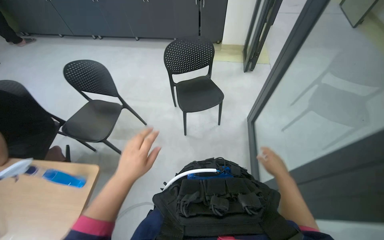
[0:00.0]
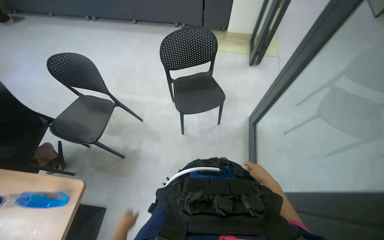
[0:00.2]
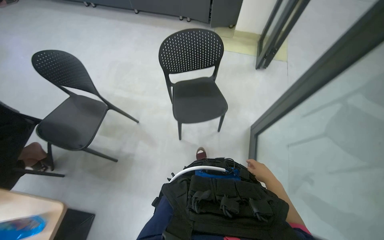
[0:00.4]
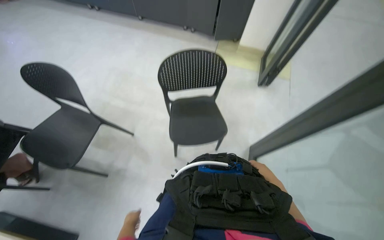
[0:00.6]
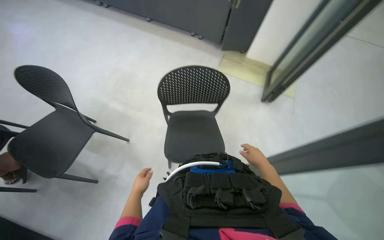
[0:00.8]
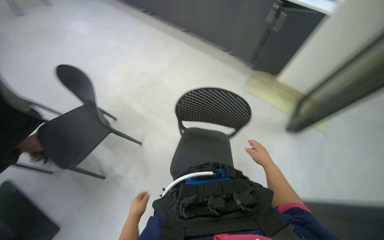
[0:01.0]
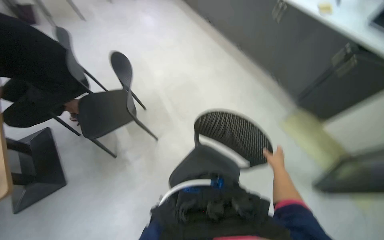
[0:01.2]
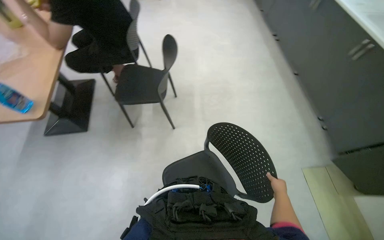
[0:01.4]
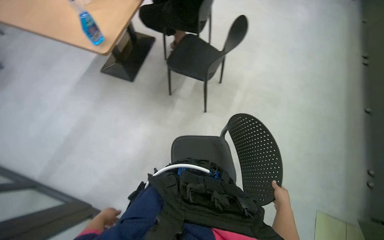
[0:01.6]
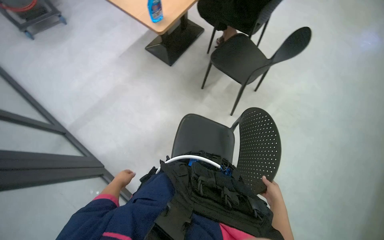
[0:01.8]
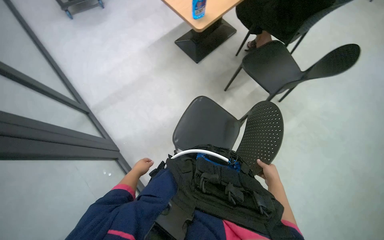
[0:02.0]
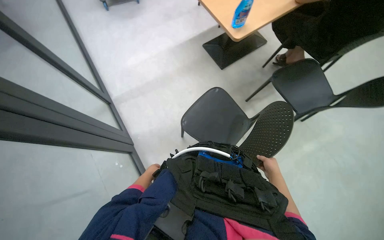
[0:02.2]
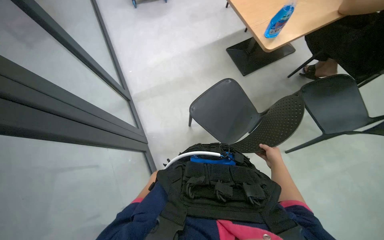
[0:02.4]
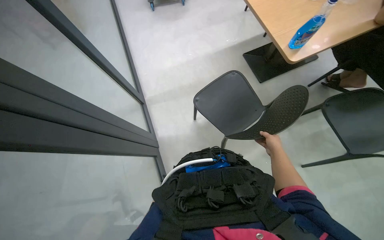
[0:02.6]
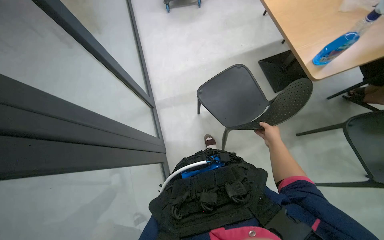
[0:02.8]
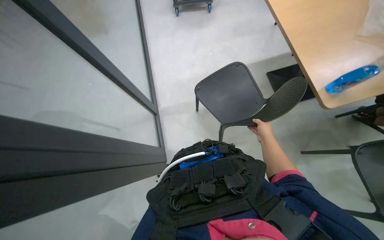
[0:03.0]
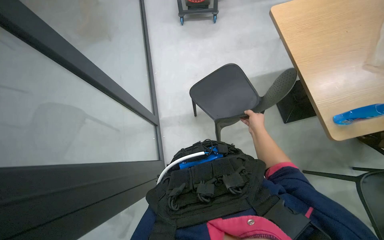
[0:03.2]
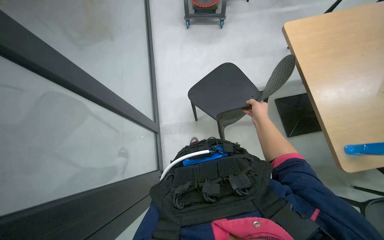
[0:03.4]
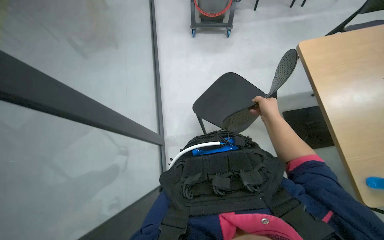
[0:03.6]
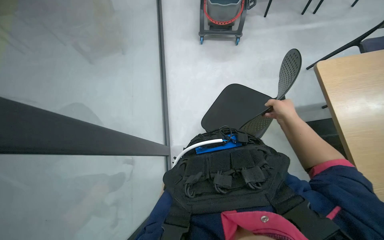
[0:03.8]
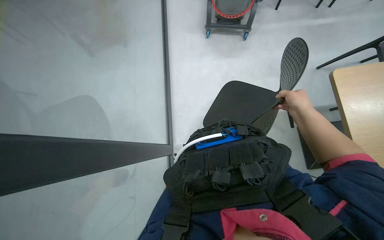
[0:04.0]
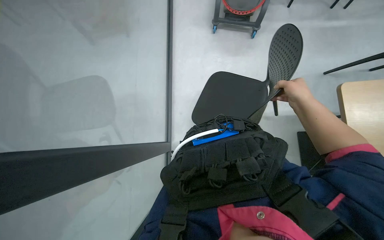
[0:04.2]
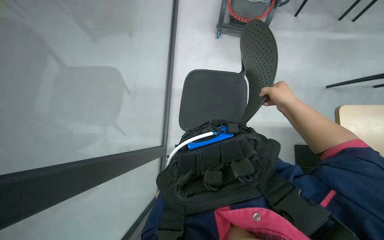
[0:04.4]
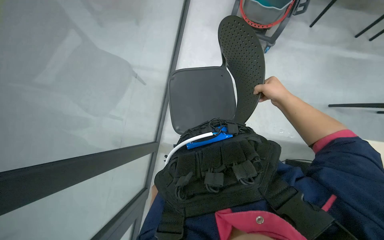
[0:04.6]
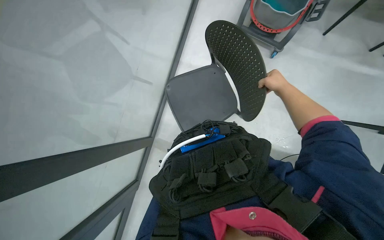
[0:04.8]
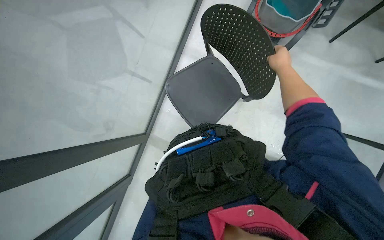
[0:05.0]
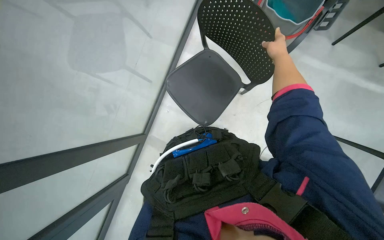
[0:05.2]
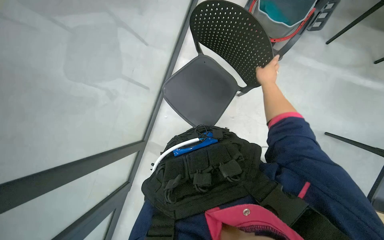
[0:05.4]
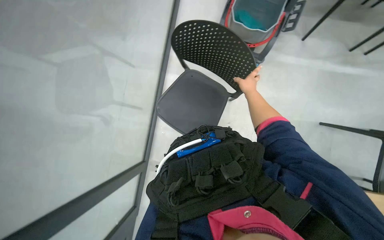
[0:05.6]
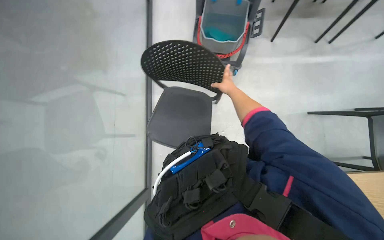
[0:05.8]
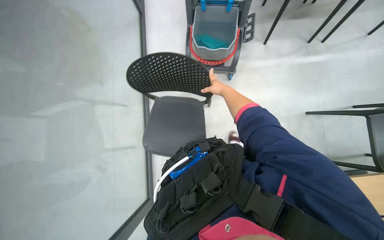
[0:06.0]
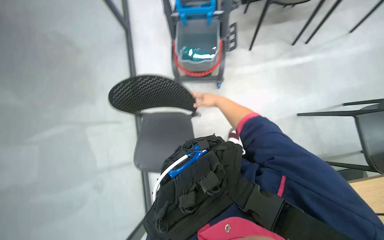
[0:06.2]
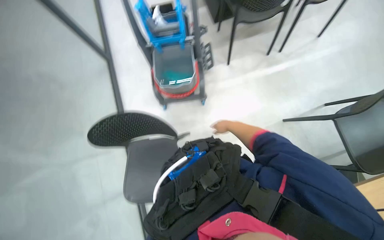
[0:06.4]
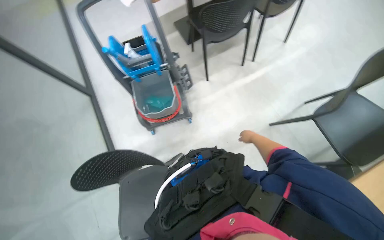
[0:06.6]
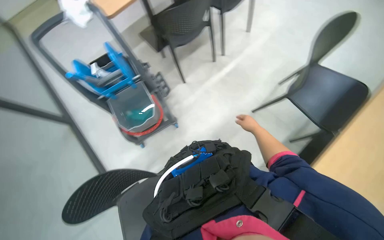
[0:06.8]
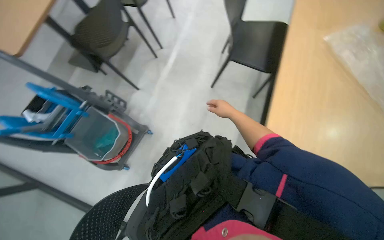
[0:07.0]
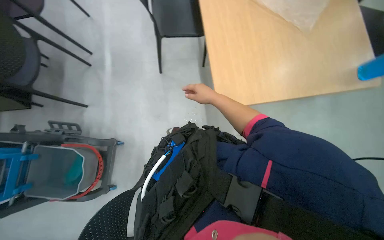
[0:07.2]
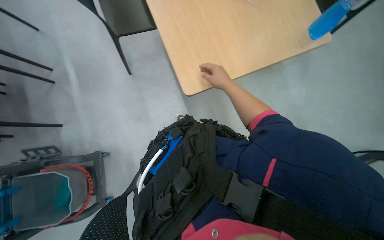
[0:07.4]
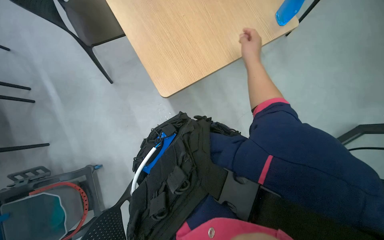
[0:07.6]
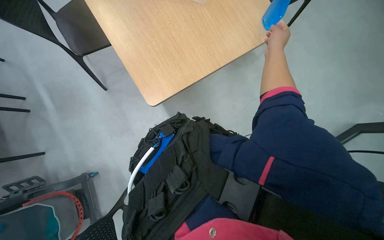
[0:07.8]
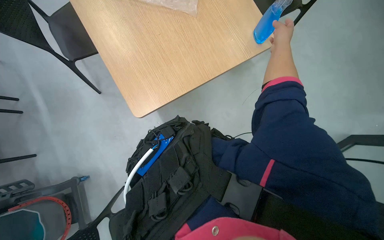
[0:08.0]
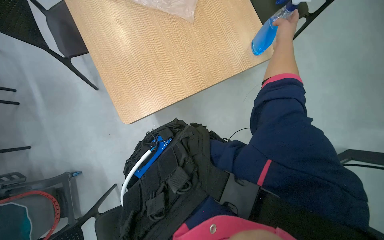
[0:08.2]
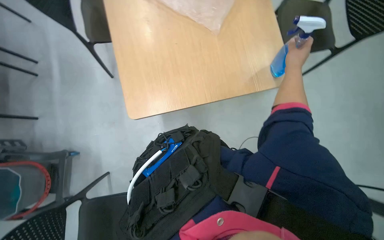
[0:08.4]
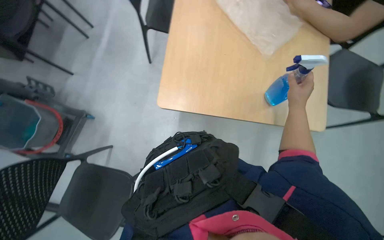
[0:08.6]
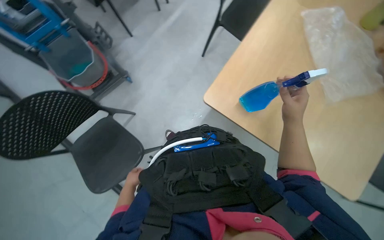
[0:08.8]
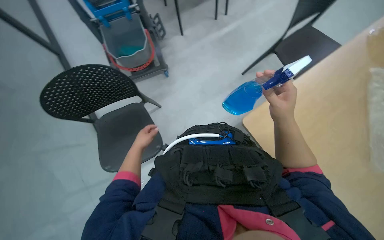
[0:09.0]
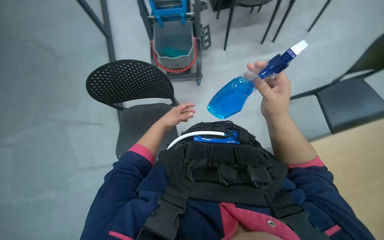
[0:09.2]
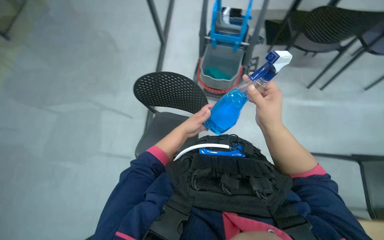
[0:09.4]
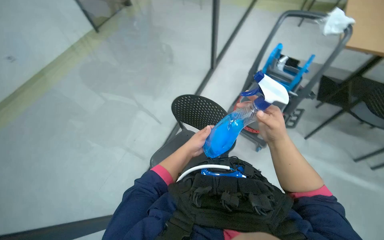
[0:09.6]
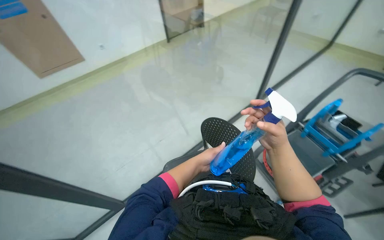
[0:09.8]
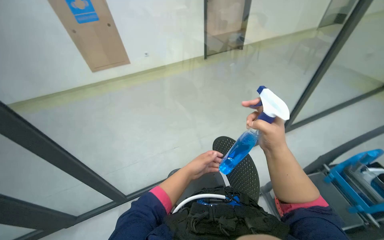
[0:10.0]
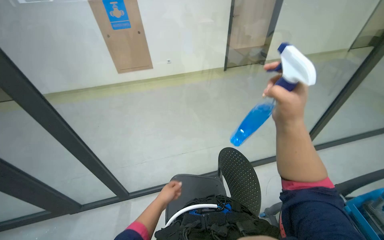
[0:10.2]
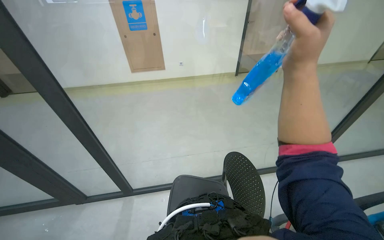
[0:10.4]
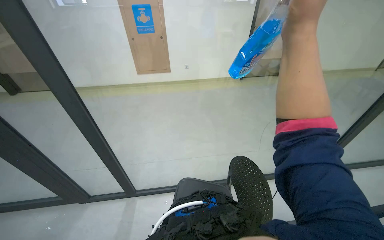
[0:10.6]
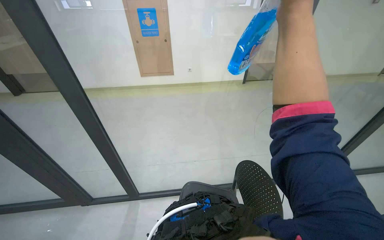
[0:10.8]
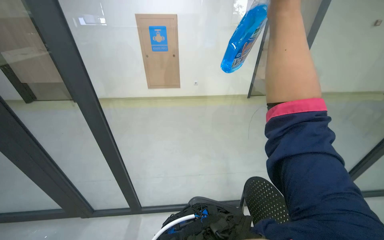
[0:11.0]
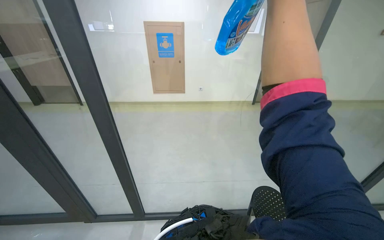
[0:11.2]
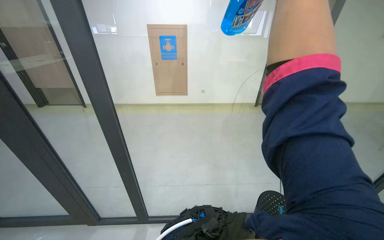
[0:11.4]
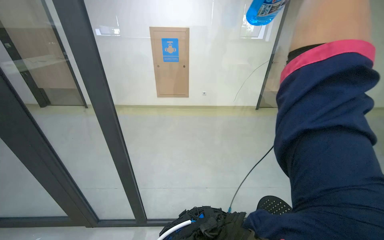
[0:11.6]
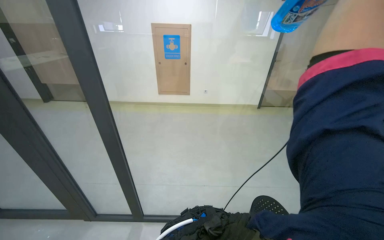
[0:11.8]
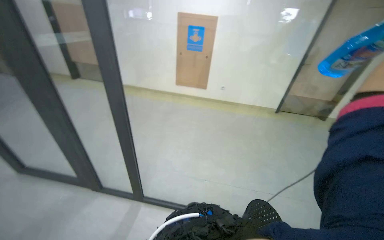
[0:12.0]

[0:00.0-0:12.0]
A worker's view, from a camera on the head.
Job: cleaning windows.
The whole recording: Cleaning glass partition. The worker wrings a cloth, then uses it and a spray bottle to clean the glass partition and nearby chairs.
0:00.0 to 0:01.6: The camera travels approximately 80 cm. The wearer's head swings some 100 degrees to the left.
0:01.6 to 0:03.0: The head turns to the left by roughly 70 degrees.
0:03.0 to 0:04.4: The view pans to the left by about 20 degrees. The right hand travels up the picture by roughly 10 cm.
0:04.4 to 0:06.0: The view tilts roughly 20 degrees upward.
0:06.0 to 0:07.6: The head turns to the right by approximately 100 degrees.
0:07.6 to 0:09.0: The wearer's head swings approximately 80 degrees to the left.
0:09.0 to 0:10.4: The wearer looks approximately 60 degrees further to the left. The camera pitches upward, by some 20 degrees.
0:10.4 to 0:12.0: The wearer's head swings about 20 degrees to the left.

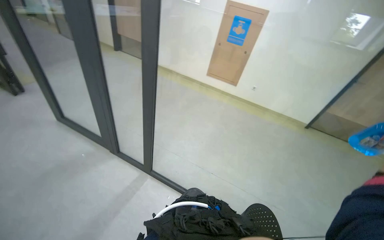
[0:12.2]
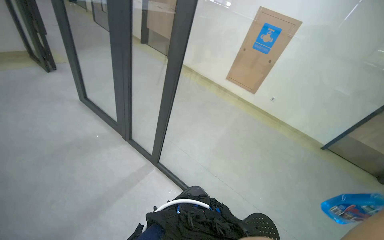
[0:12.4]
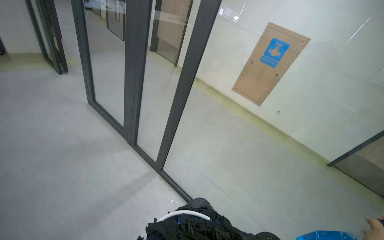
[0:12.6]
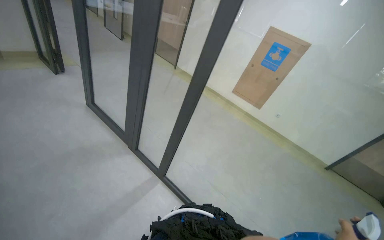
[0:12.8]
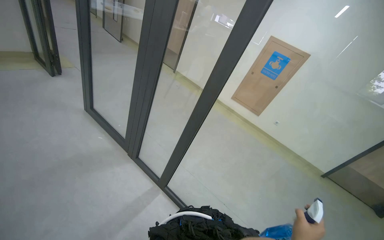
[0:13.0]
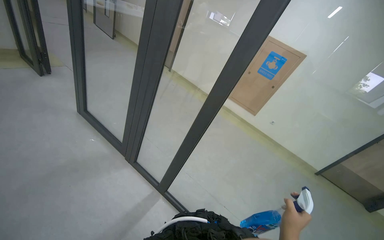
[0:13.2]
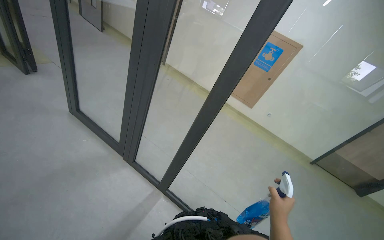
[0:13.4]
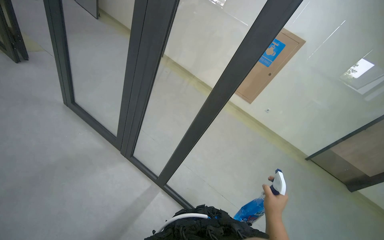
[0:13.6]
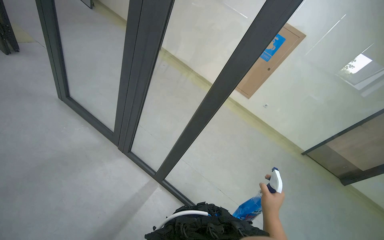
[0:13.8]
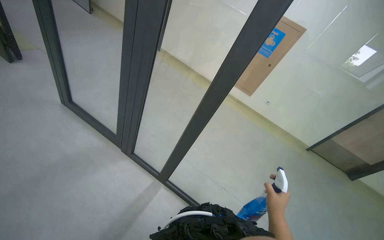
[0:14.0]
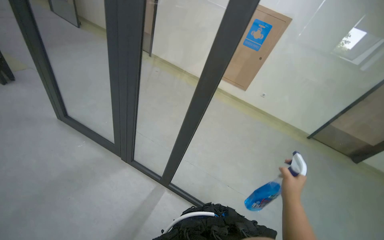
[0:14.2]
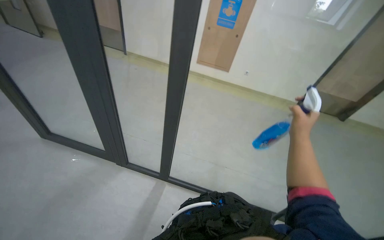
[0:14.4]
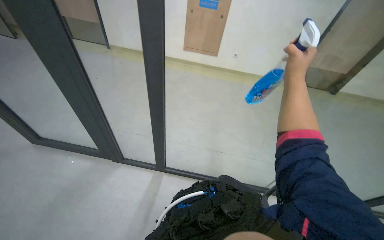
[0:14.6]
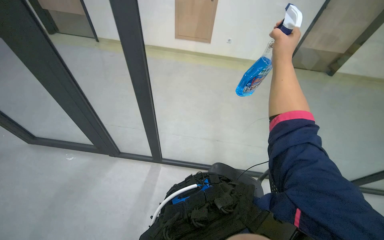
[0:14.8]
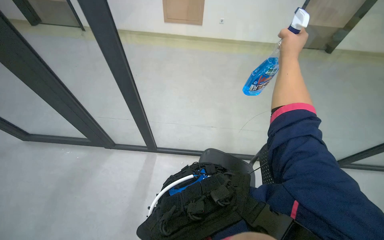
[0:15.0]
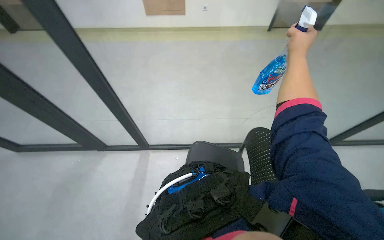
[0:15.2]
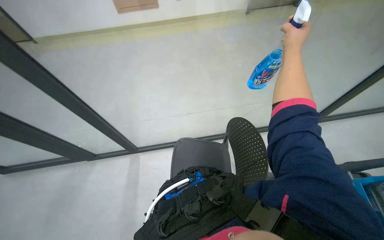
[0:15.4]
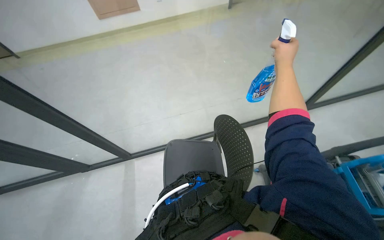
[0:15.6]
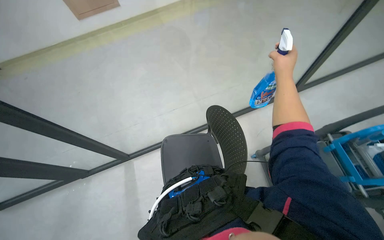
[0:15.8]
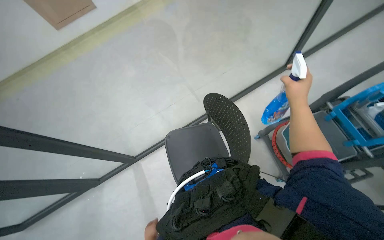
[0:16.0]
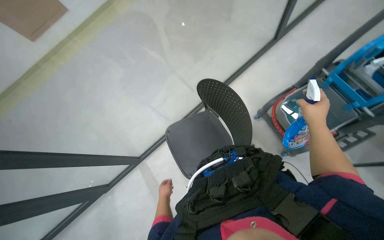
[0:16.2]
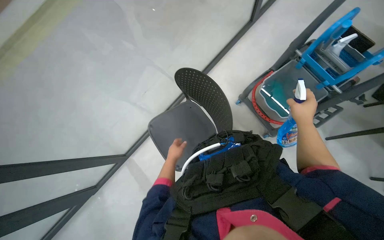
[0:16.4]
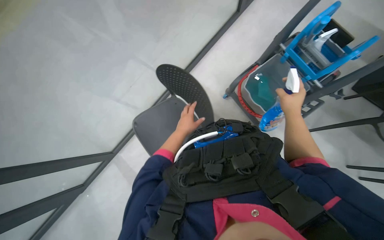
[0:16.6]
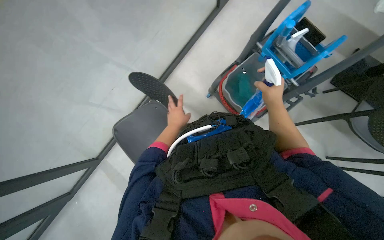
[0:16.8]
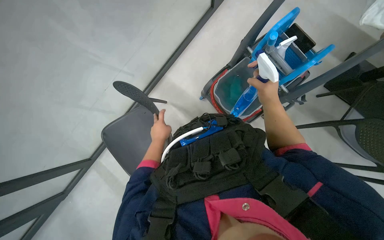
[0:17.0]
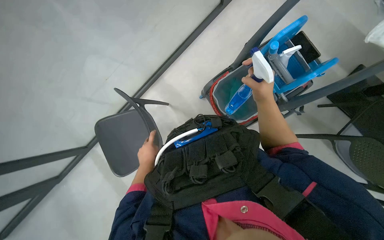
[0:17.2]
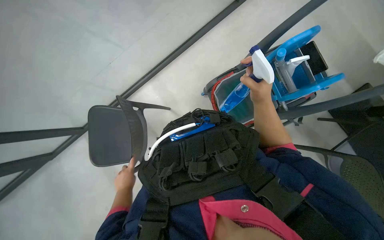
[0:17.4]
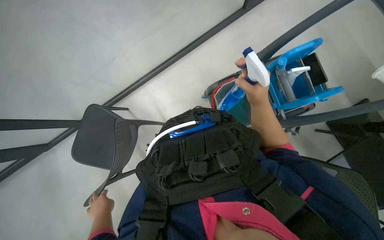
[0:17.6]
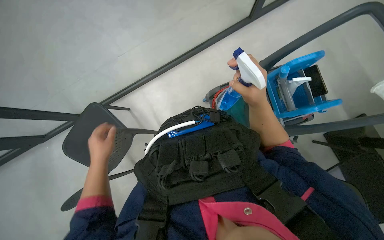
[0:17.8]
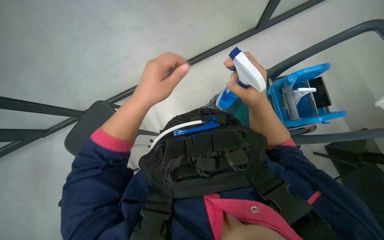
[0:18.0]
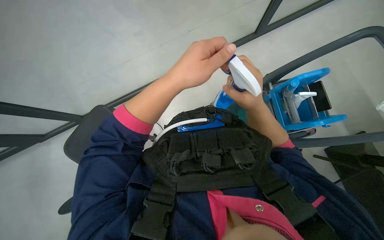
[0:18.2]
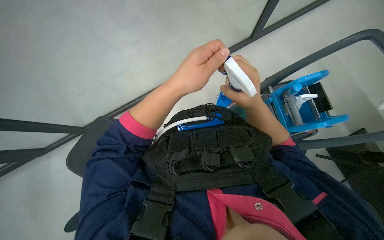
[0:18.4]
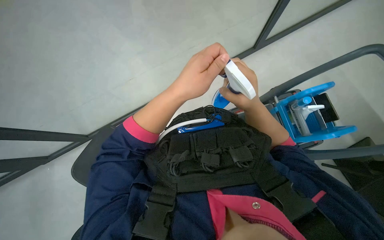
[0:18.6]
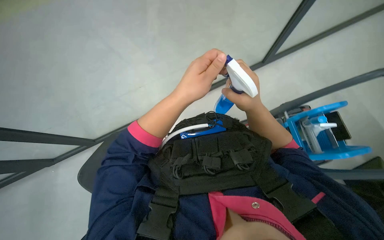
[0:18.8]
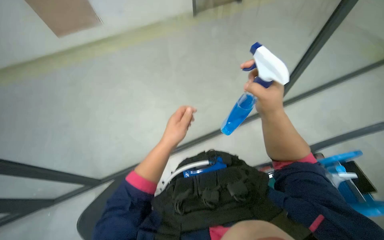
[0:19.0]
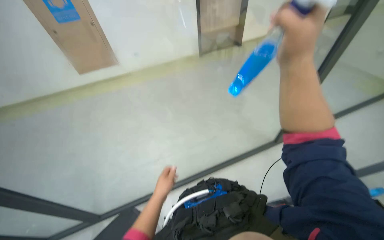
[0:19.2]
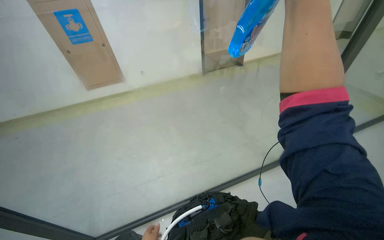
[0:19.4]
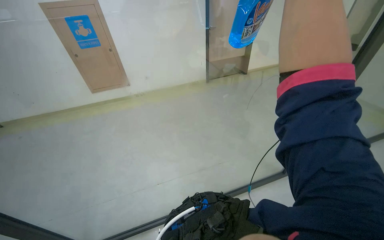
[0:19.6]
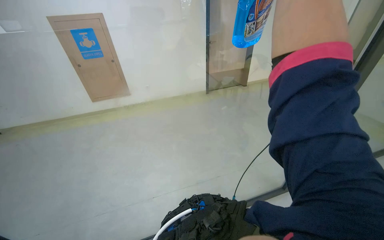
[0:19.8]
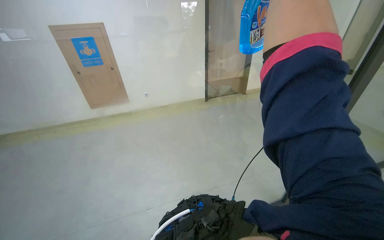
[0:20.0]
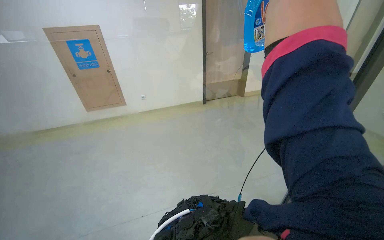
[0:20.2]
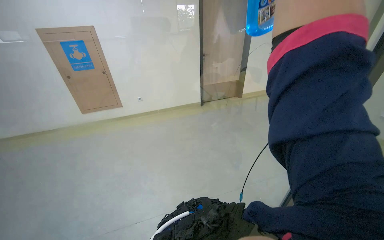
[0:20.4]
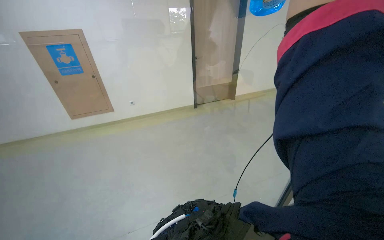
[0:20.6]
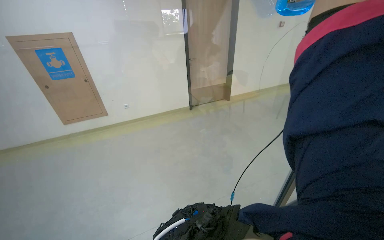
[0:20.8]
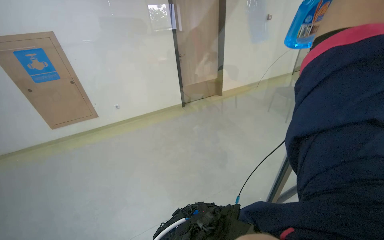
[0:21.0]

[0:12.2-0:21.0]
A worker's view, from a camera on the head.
Job: cleaning windows.
The whole recording: Cleaning glass partition. The worker wrings a cloth, then uses it and a spray bottle to clean the glass partition and nearby chairs.
0:12.2 to 0:13.6: The head travels roughly 40 cm.
0:13.6 to 0:15.2: The wearer looks approximately 20 degrees further downward. The scene turns about 35 degrees counterclockwise in the picture. The right hand goes about 30 cm to the right.
0:15.2 to 0:16.6: The head rotates some 40 degrees to the right. The wearer looks some 15 degrees further downward.
0:16.6 to 0:18.0: The right hand travels nearer to the camera by roughly 10 cm.
0:18.0 to 0:19.6: The view tilts about 50 degrees upward.
